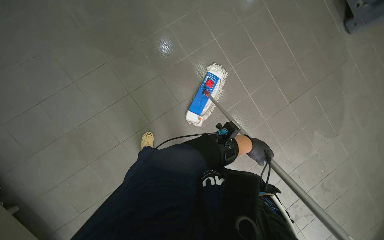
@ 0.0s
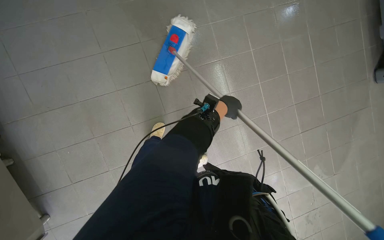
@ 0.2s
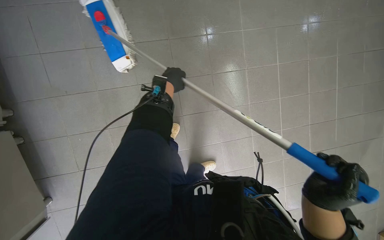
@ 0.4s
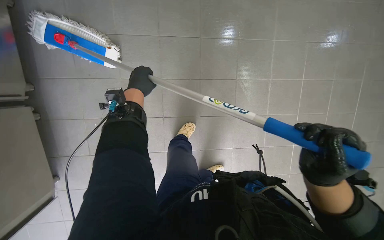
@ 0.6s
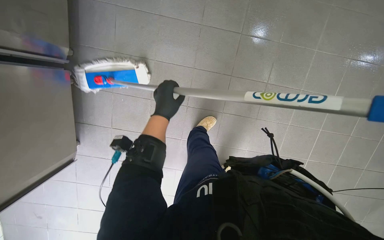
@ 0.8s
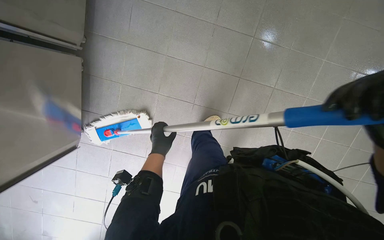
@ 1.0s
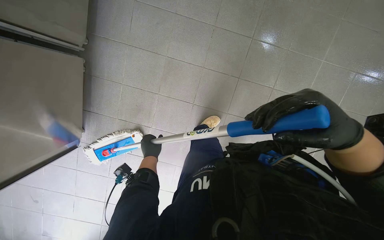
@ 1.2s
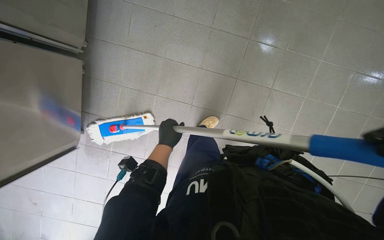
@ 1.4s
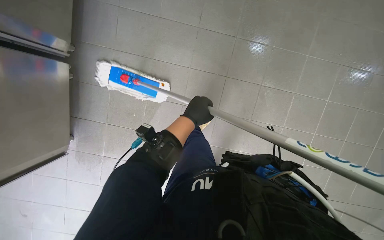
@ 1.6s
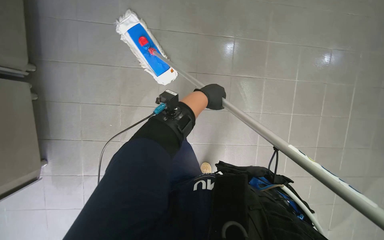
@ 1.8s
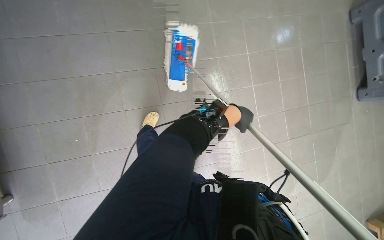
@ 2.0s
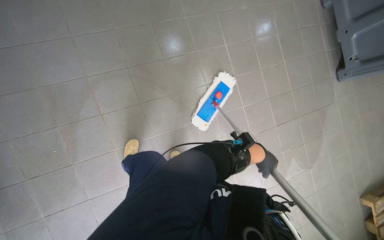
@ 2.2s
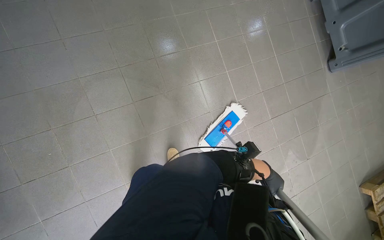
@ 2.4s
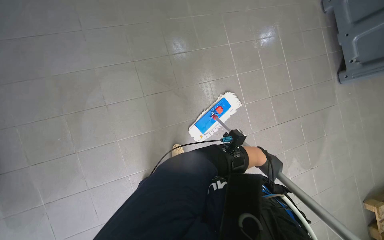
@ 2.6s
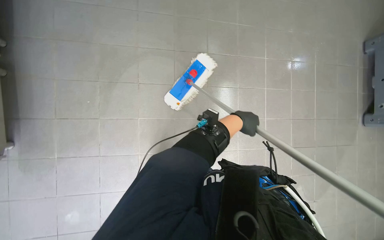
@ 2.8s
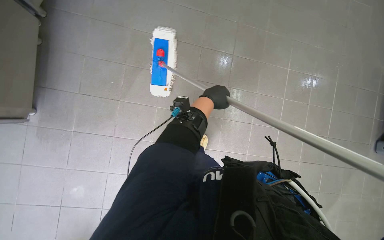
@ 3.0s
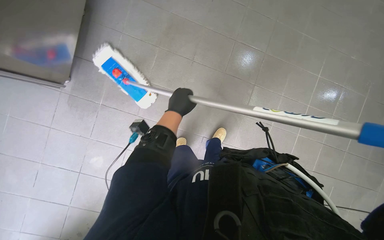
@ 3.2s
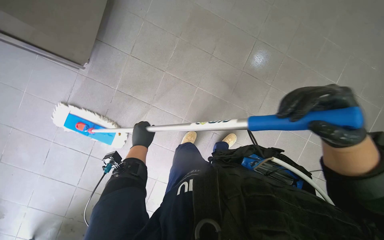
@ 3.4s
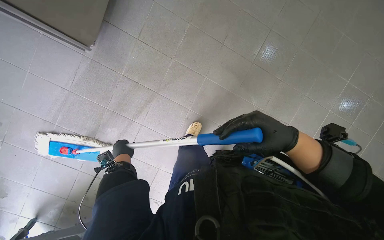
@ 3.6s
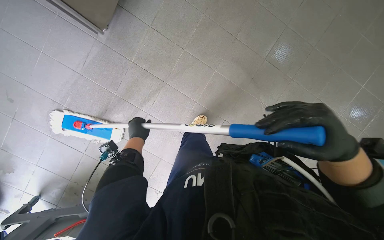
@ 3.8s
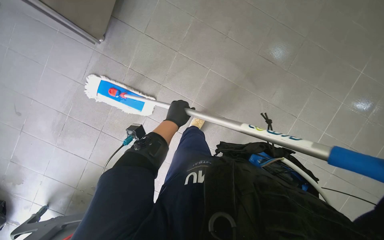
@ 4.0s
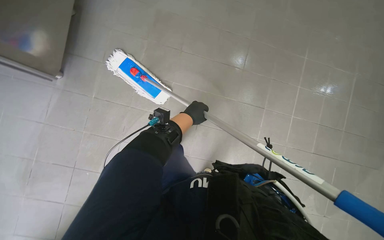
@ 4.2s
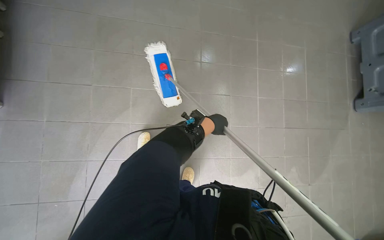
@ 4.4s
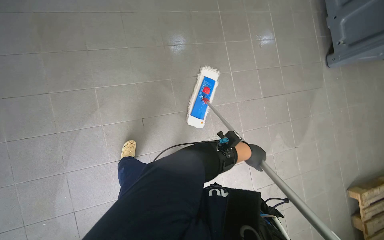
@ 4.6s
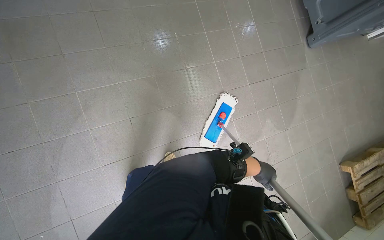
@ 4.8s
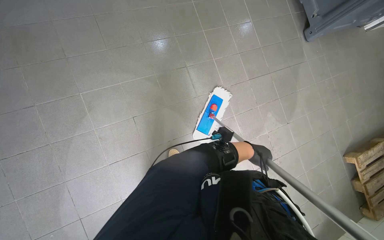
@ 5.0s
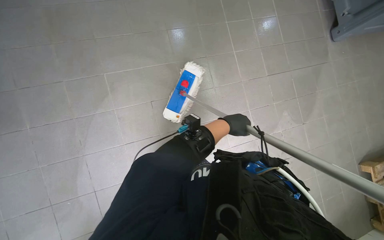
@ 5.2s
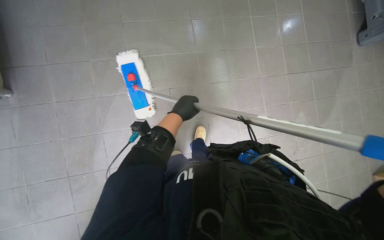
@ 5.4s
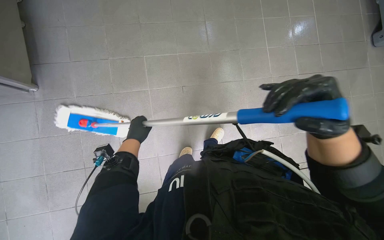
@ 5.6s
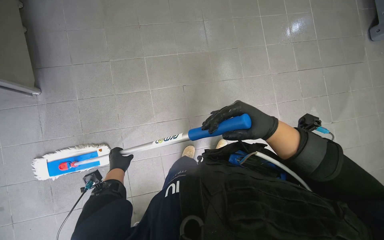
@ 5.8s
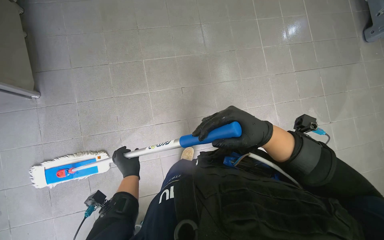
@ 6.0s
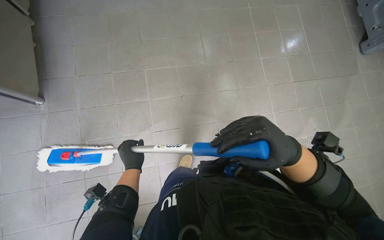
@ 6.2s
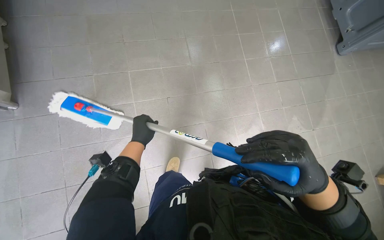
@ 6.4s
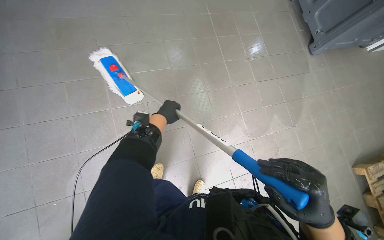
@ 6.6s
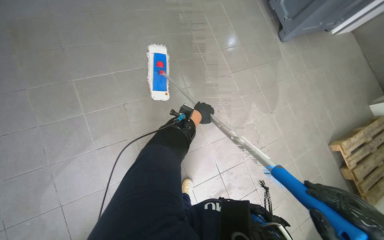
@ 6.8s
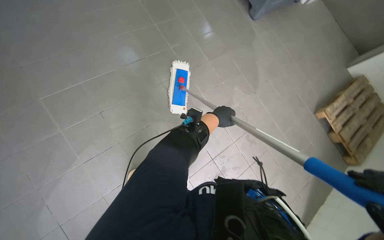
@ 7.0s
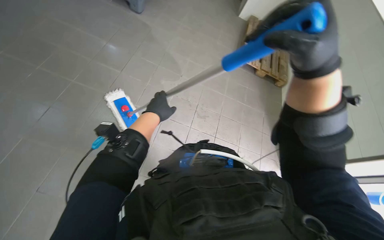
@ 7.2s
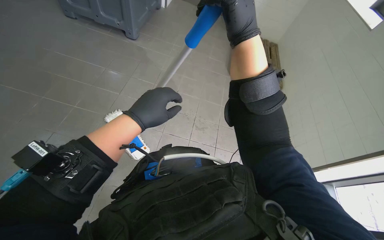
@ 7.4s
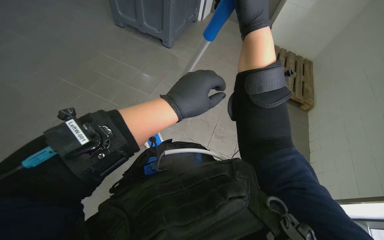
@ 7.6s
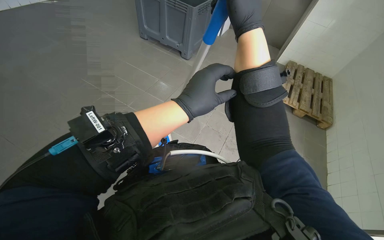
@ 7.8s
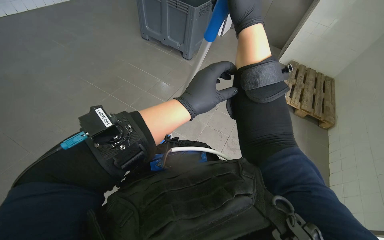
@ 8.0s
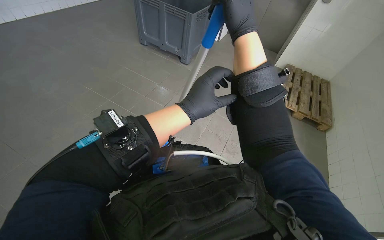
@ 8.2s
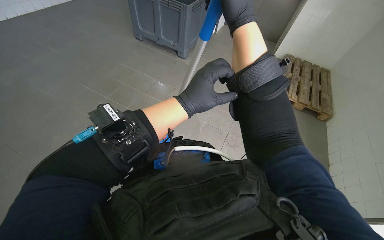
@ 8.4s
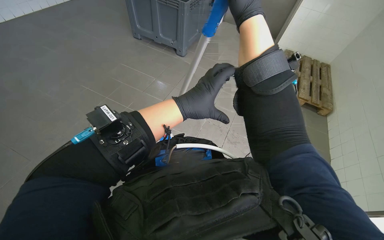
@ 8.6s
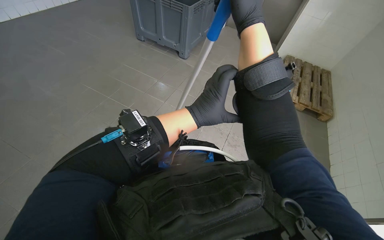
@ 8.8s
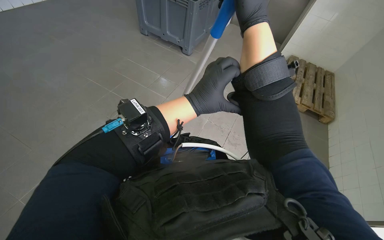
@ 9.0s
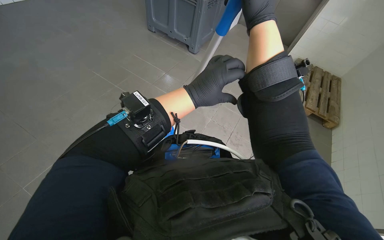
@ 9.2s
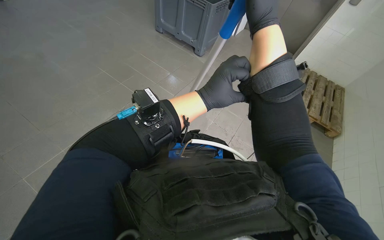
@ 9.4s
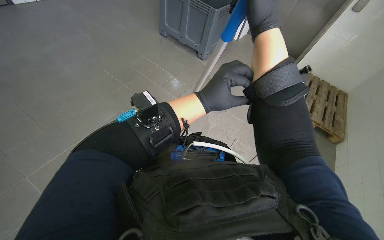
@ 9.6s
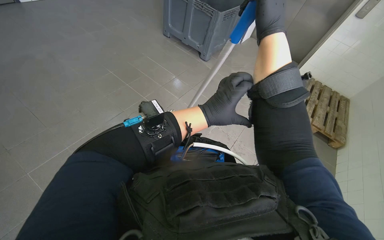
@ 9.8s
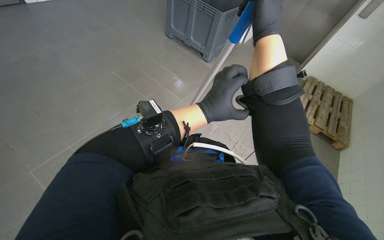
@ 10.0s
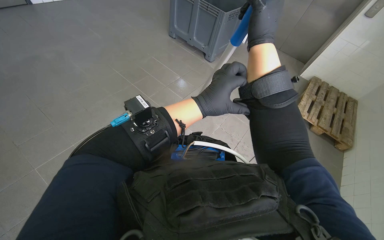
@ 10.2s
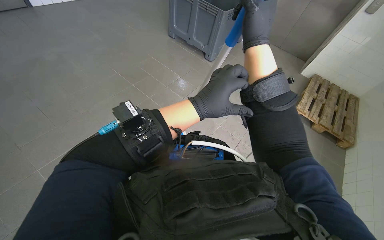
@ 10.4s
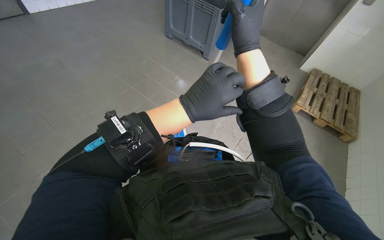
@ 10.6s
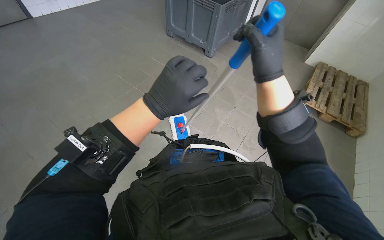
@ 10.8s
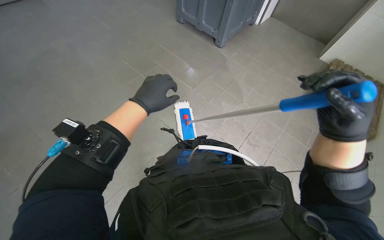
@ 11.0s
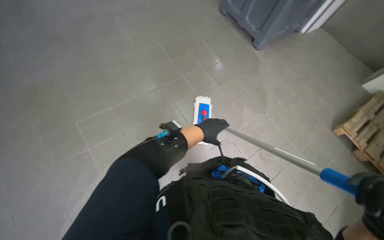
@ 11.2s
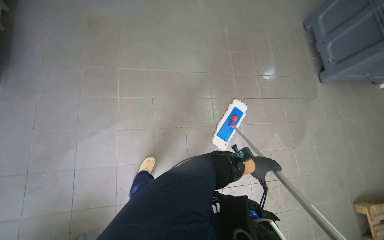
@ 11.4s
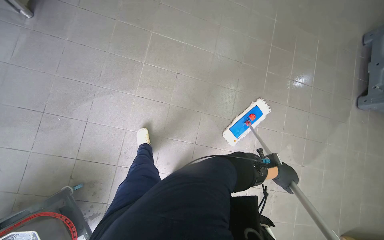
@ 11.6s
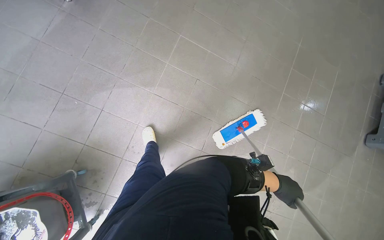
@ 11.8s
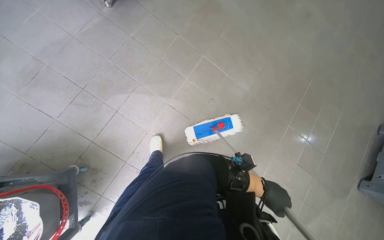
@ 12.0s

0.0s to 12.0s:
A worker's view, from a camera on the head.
Job: mopping floor.
The whole recording: Mopping tiled floor. The worker mops the tiled floor with a flat mop.
0.0s to 1.6s: The wearer looks roughly 20 degrees further upward.
1.6s to 3.0s: Everything in view rotates roughly 35 degrees clockwise.
3.0s to 4.4s: The left hand travels down the picture and farther from the camera by approximately 15 cm, and reaches roughly 40 cm to the left, then returns.
4.4s to 6.0s: The wearer looks about 15 degrees further downward. The left hand goes left and right, roughly 50 cm each way, reversing 2 times.
6.0s to 7.6s: The wearer looks about 60 degrees further to the right.
7.6s to 9.0s: The hands are busy where they are.
10.4s to 12.0s: The head rotates roughly 85 degrees to the left.

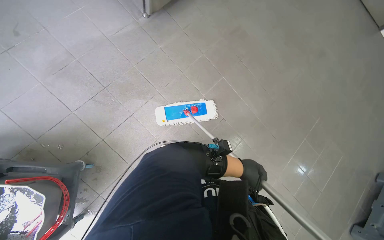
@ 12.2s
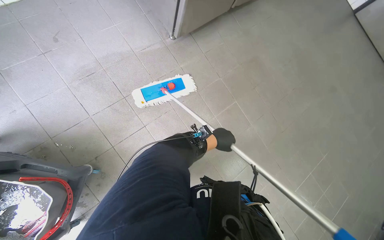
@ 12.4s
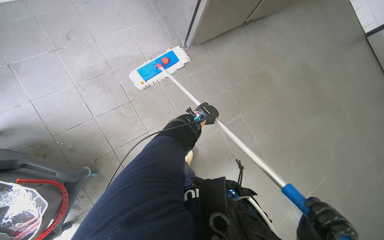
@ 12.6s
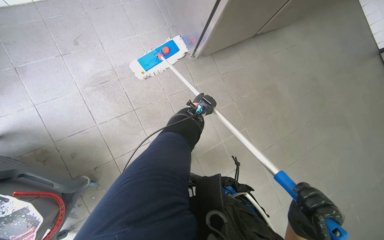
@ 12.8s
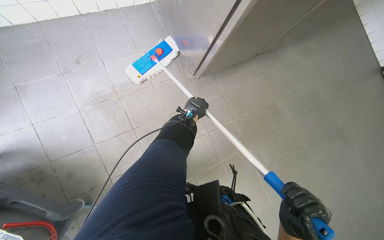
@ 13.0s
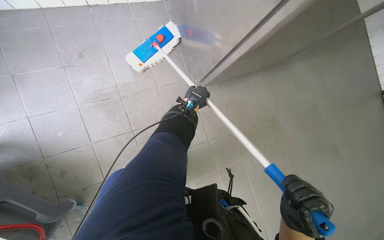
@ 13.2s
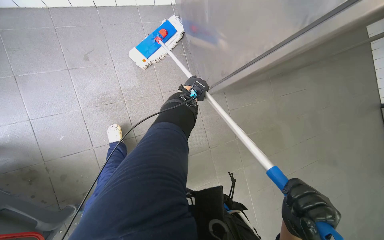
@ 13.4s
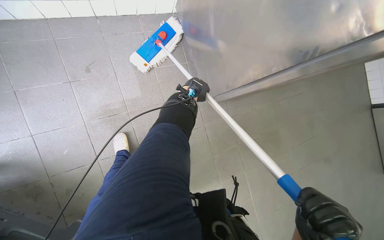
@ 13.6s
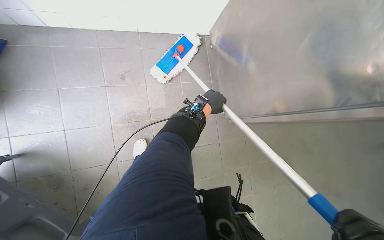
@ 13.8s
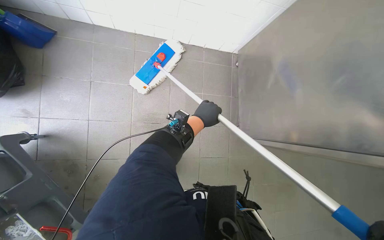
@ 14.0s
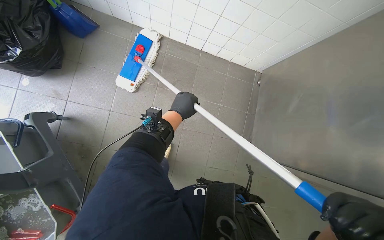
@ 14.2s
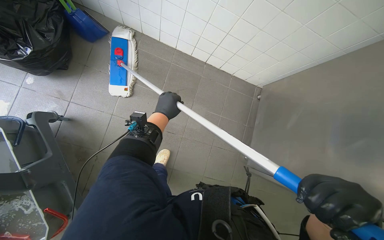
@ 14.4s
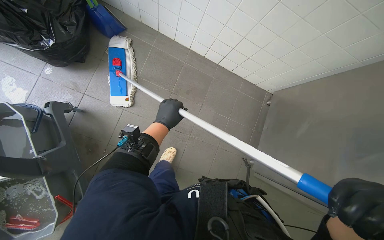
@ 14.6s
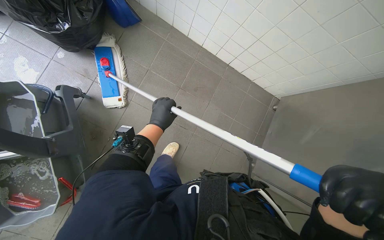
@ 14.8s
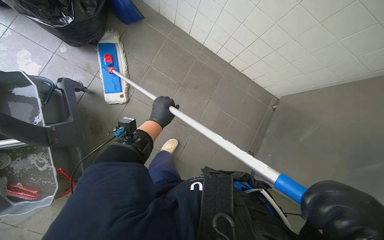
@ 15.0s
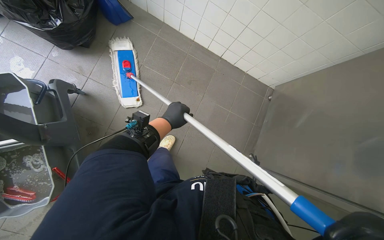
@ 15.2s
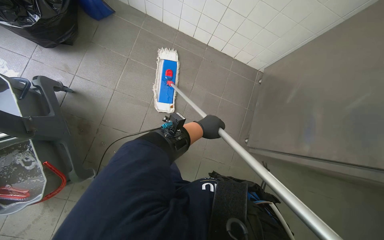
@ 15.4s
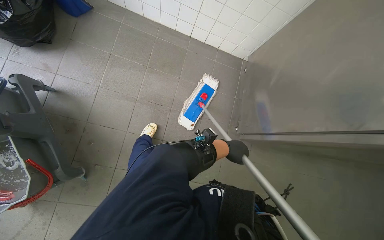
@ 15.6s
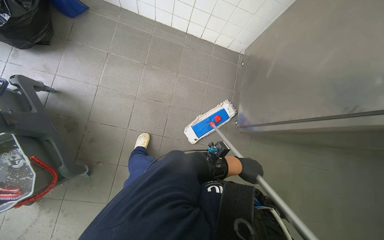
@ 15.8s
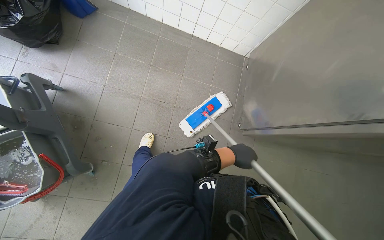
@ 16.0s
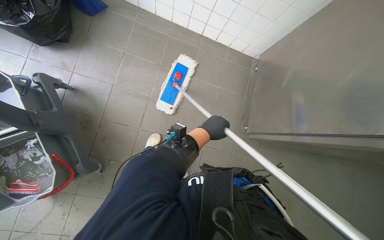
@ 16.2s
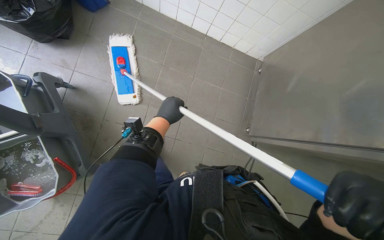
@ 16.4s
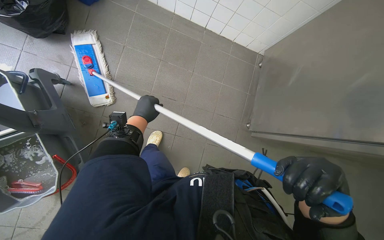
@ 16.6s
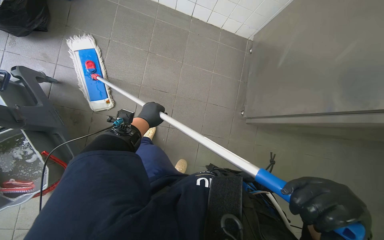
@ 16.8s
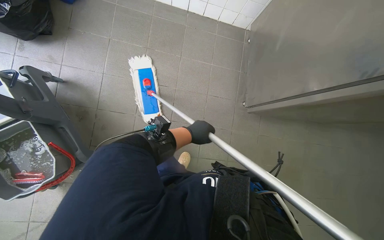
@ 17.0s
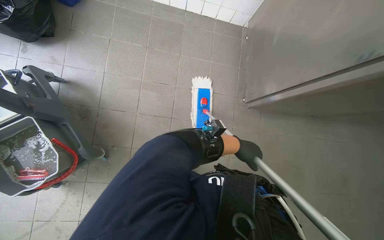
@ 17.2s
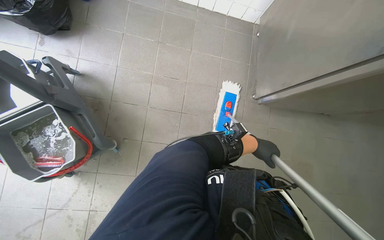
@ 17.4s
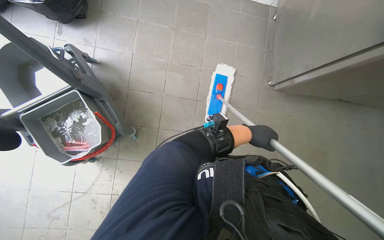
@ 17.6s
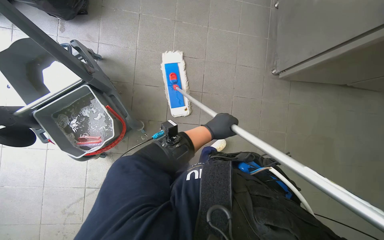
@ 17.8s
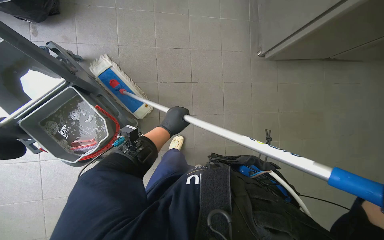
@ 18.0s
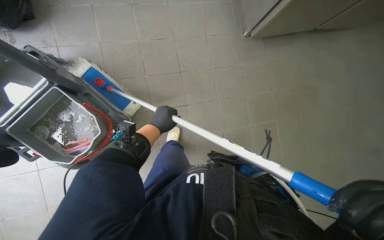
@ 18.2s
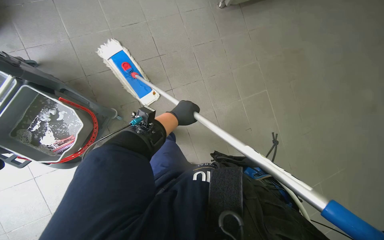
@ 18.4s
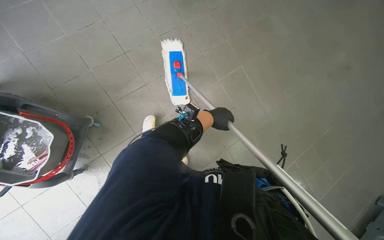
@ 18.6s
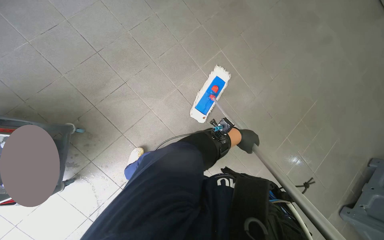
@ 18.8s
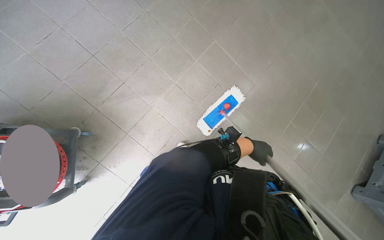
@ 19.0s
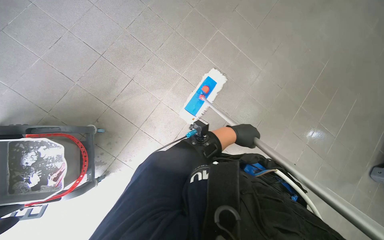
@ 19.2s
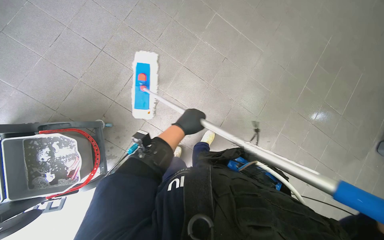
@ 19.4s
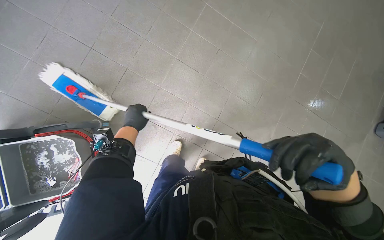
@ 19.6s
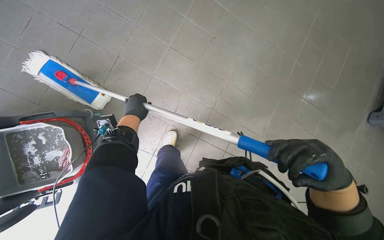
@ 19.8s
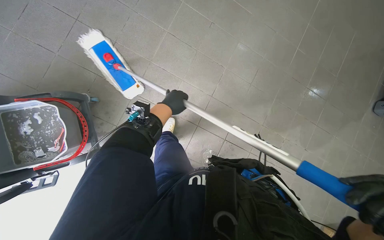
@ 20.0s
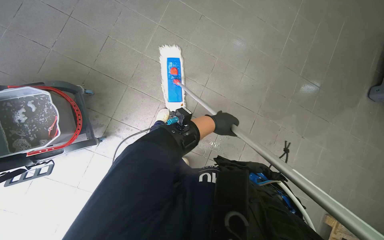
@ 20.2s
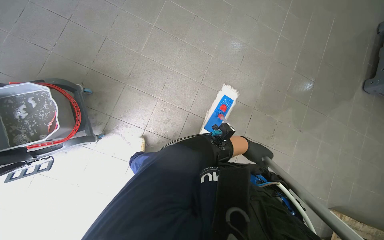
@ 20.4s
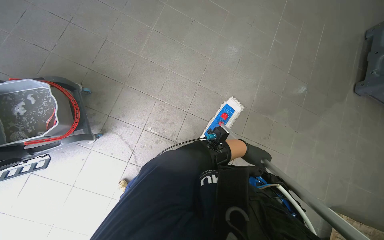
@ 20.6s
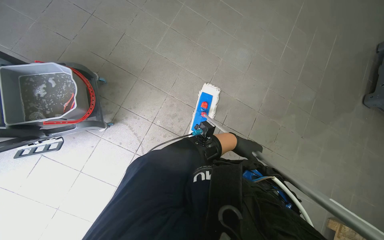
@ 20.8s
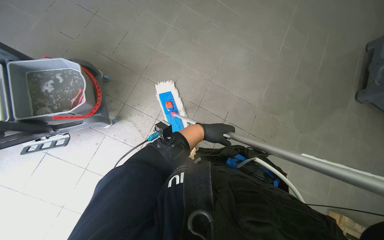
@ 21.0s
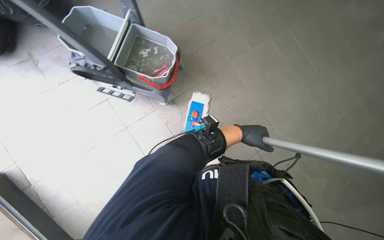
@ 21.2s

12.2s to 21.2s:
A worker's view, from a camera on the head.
Job: mopping floor.
The whole recording: Mopping tiled floor. The worker mops the tiled floor with a flat mop.
12.2s to 13.8s: The camera is carried some 40 cm. The wearer looks about 25 degrees further to the left. The view tips upward by roughly 20 degrees.
15.2s to 16.6s: The left hand goes to the right and returns, some 40 cm each way.
16.6s to 18.2s: The head travels approximately 50 cm. The scene turns about 25 degrees counterclockwise in the picture.
19.8s to 21.2s: The wearer moves some 50 cm.
